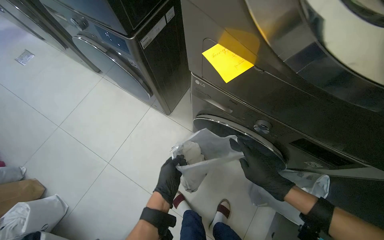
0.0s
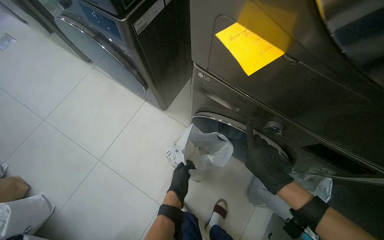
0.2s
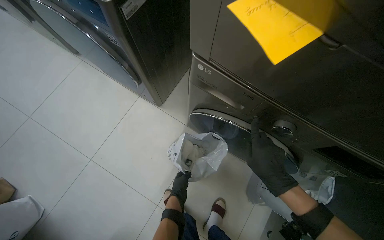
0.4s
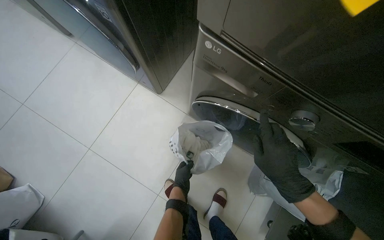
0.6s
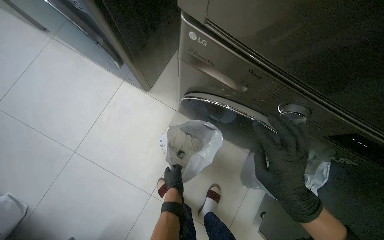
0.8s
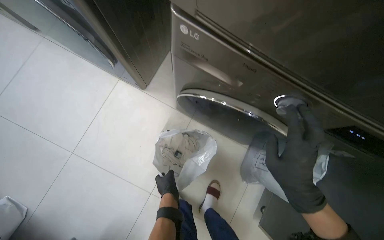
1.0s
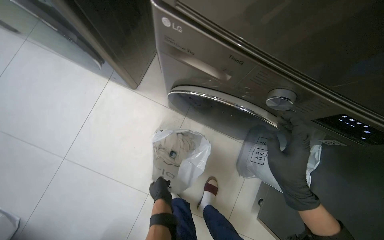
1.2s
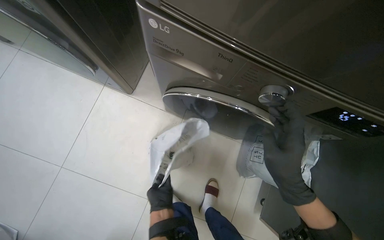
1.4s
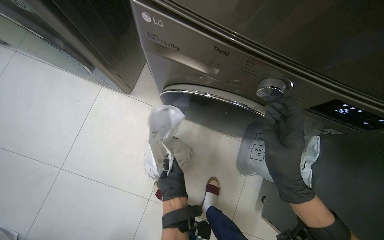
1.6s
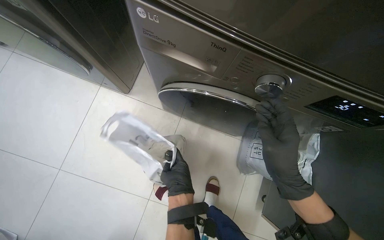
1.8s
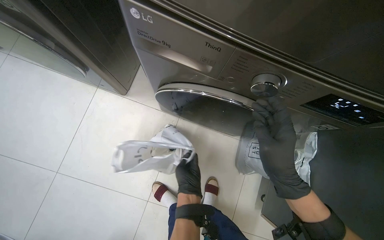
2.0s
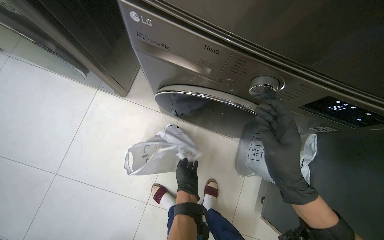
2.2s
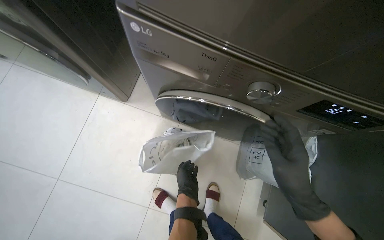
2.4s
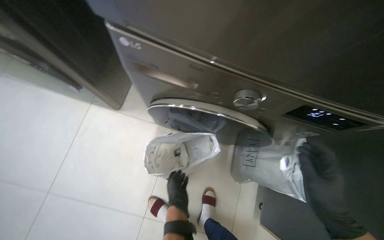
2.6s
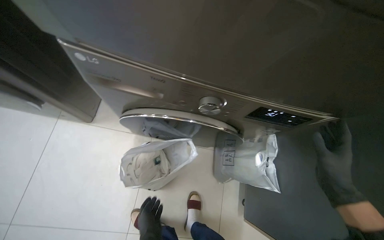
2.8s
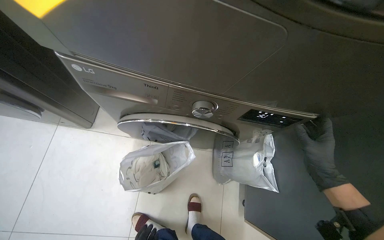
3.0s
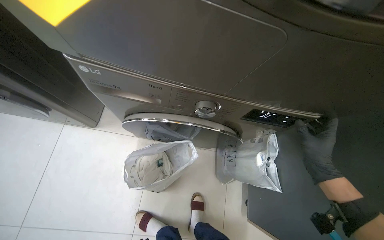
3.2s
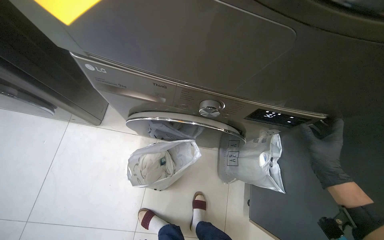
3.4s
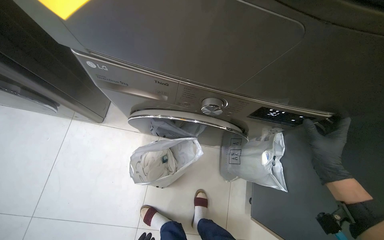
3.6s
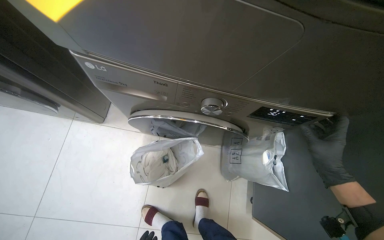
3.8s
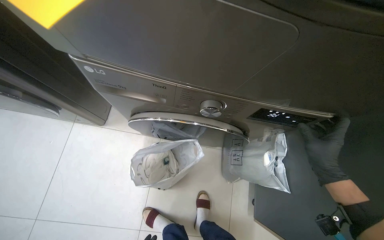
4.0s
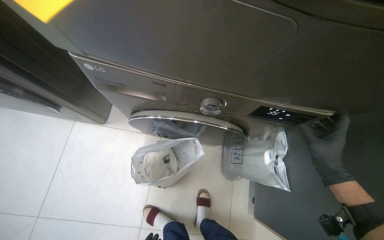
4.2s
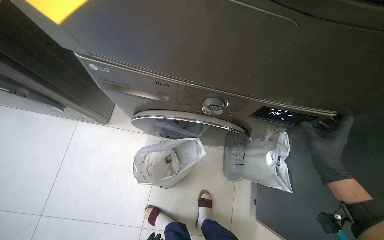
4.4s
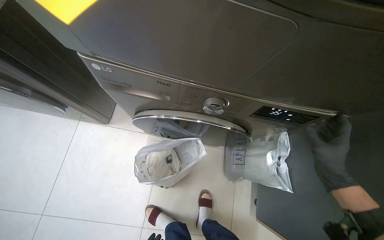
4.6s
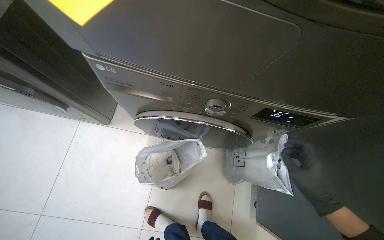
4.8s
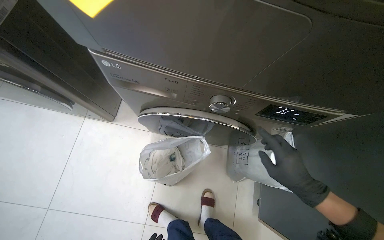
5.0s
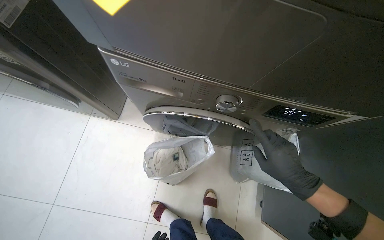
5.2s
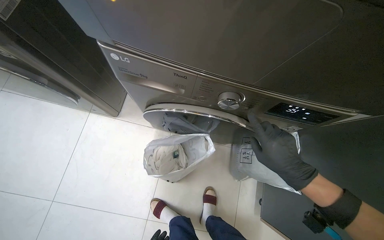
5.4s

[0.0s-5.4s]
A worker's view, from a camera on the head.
Job: managing laundry.
The whole recording: Loading and setting laundry machines. The worker loads clothes into the washing machines and sets the wash cycle.
0.0s to 1.4s: The left hand goes farther from the camera and returns, some 30 cm each way.
1.4s to 2.8s: The right hand travels to the right by about 25 cm.
4.0s to 5.4s: The right hand heads to the left, covering some 15 cm.

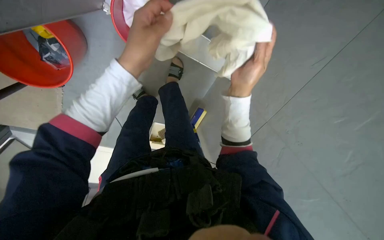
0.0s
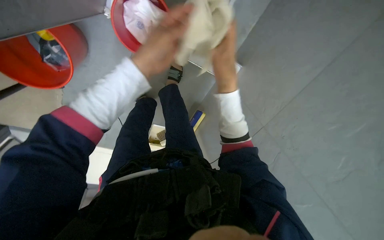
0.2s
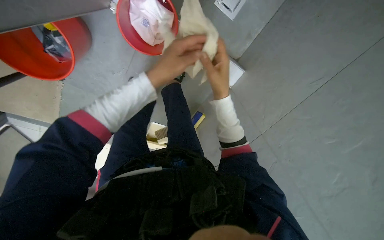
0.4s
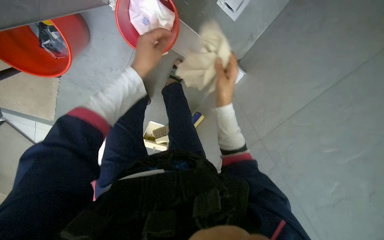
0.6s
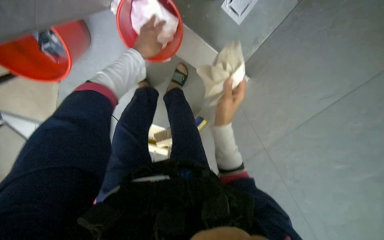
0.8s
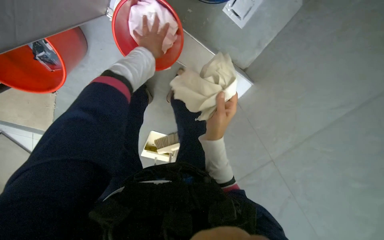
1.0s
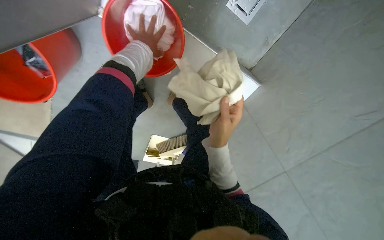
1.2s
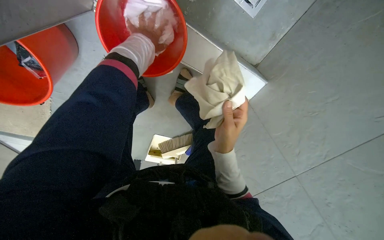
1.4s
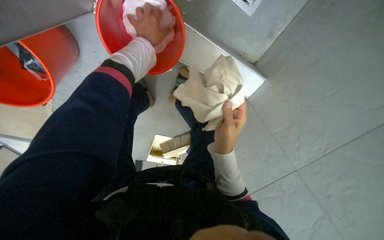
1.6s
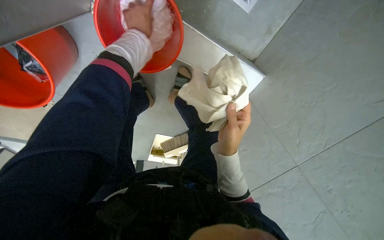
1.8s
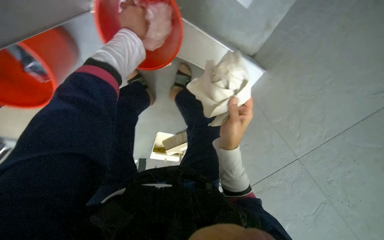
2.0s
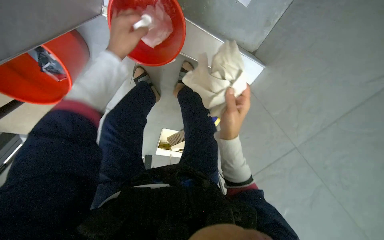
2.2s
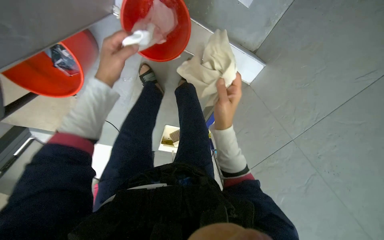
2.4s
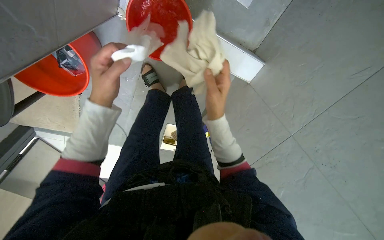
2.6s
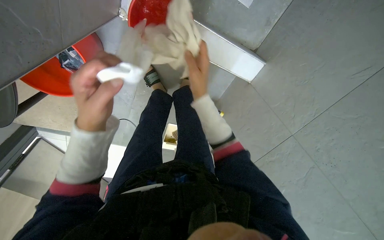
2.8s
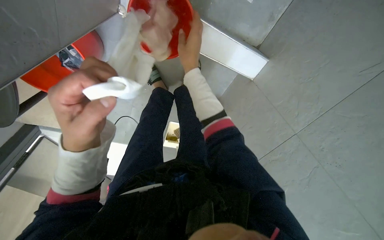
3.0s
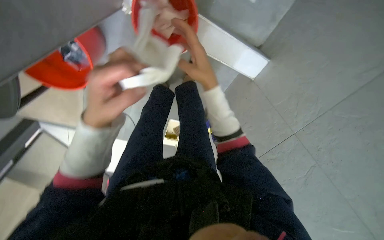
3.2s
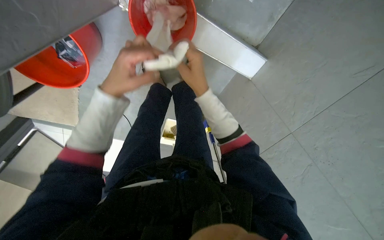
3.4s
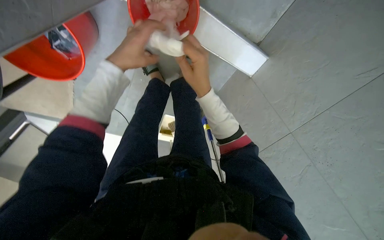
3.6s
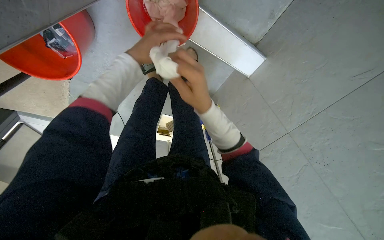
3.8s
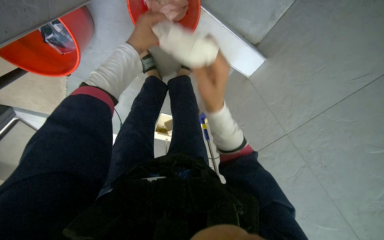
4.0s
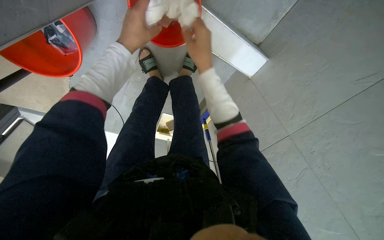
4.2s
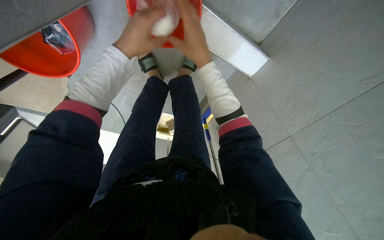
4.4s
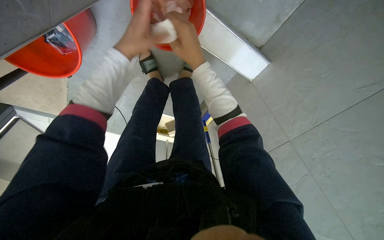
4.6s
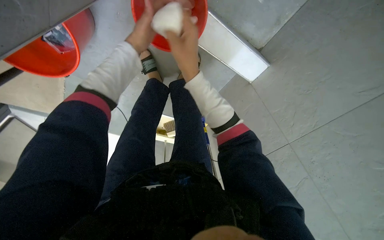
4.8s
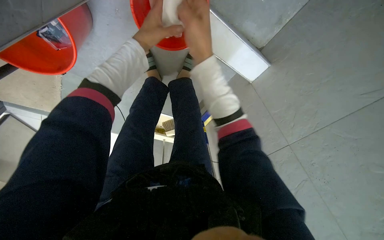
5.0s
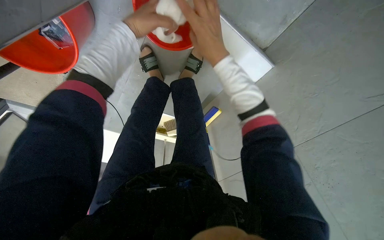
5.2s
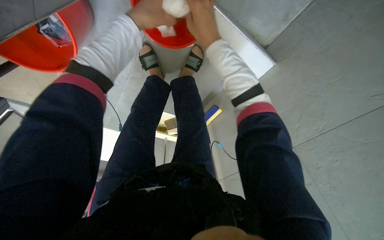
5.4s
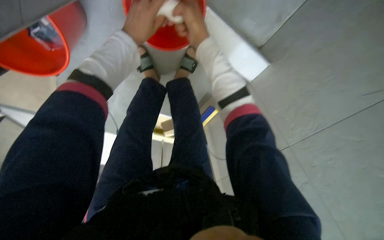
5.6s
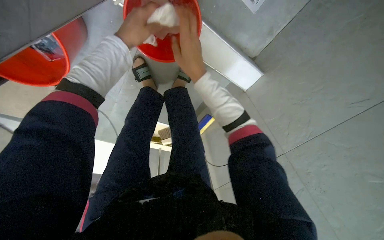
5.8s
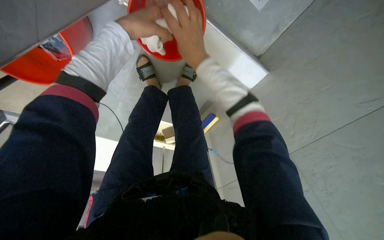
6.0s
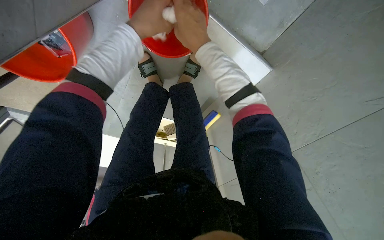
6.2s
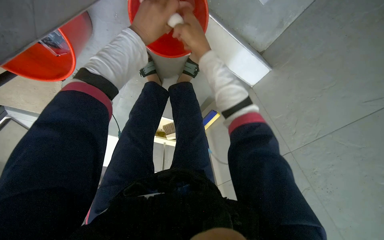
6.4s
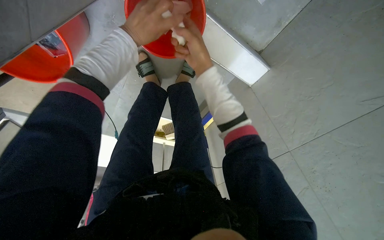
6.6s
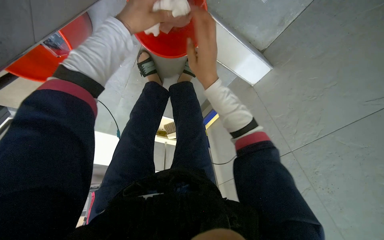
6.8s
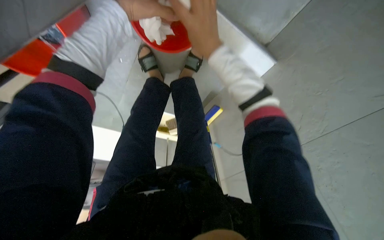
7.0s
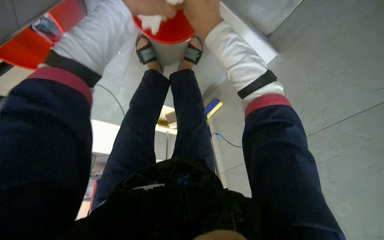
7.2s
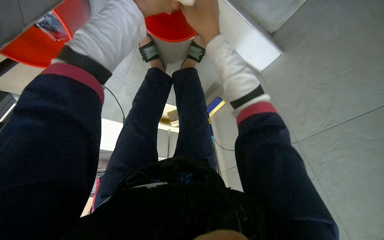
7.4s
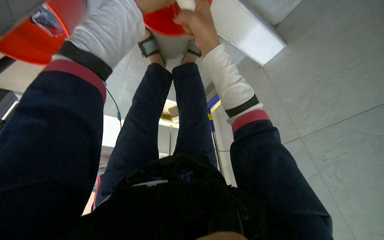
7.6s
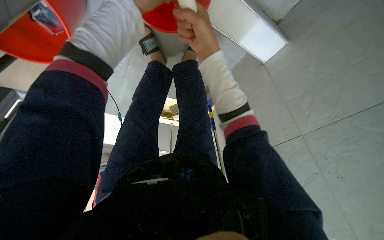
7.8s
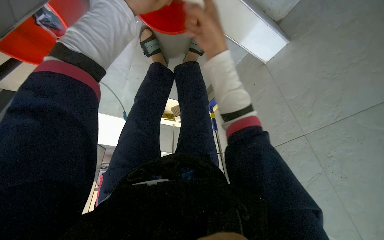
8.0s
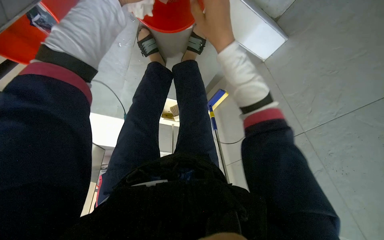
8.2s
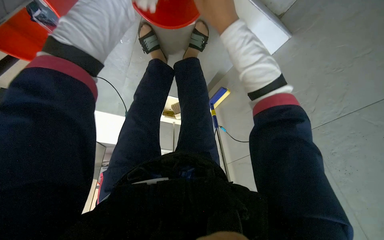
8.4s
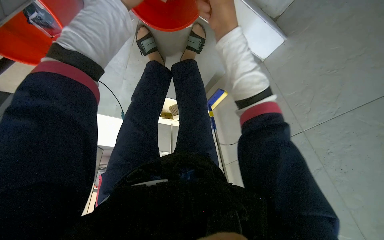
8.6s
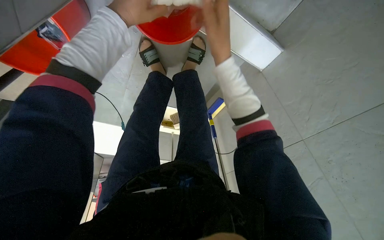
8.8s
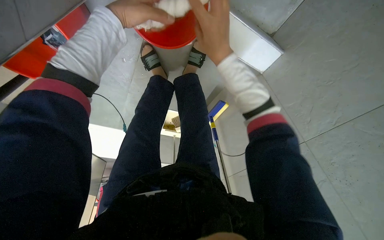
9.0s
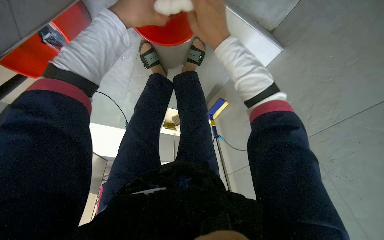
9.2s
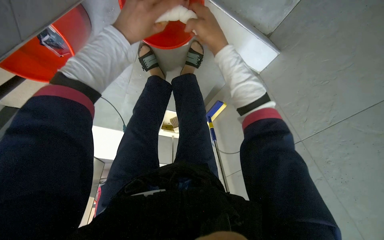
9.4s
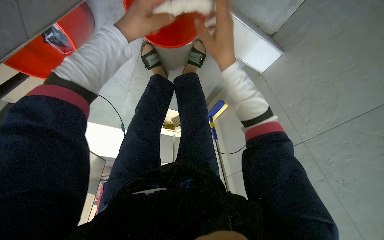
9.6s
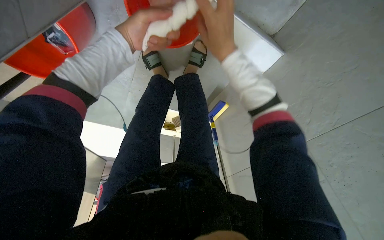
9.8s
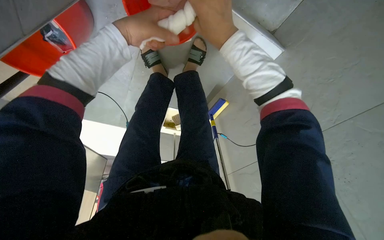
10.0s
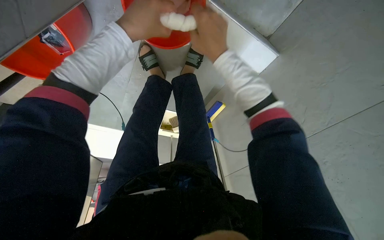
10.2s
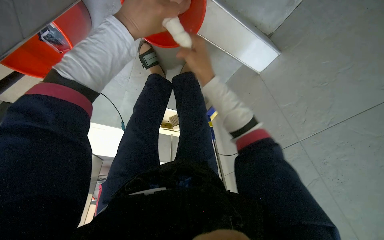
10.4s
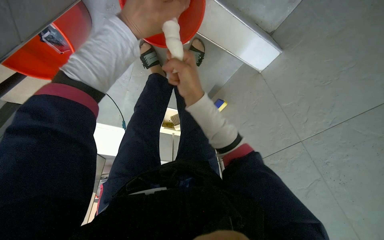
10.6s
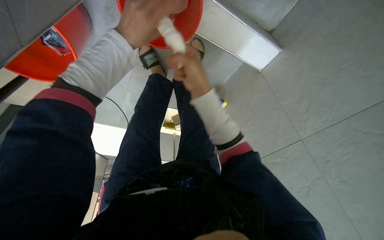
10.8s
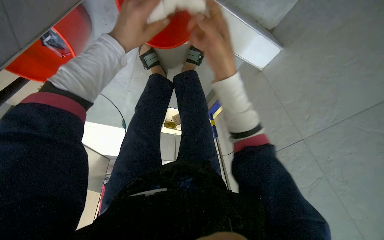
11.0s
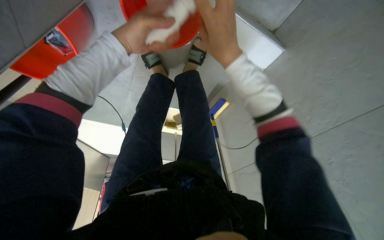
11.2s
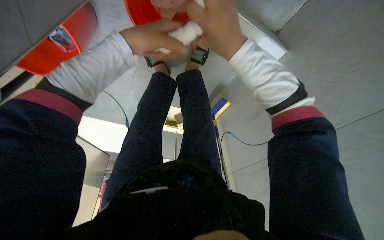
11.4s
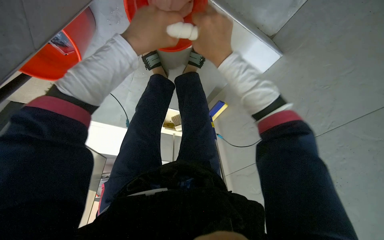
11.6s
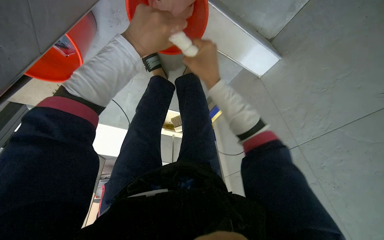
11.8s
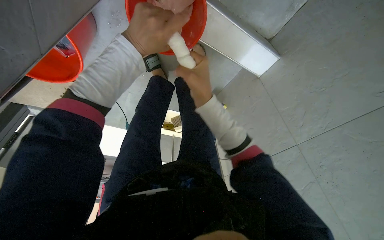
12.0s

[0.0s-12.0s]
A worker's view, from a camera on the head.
Job: preparing cleaning supplies.
The whole recording: Wringing cleaning cloth. The worker wrings a cleaning cloth into a red bucket.
0.0s to 1.6s: The left hand is displaced farther from the camera and up the picture by about 40 cm.
1.6s to 3.0s: The left hand shifts roughly 50 cm down the picture and nearer to the camera, while the right hand travels up the picture and to the left by roughly 20 cm.
3.0s to 4.4s: The left hand moves up the picture and farther from the camera, approximately 25 cm, while the right hand goes down the picture and returns, some 15 cm each way.
4.4s to 6.0s: The left hand shifts approximately 10 cm up the picture.
9.0s to 10.4s: The hands stay close to where they were, moving slightly.

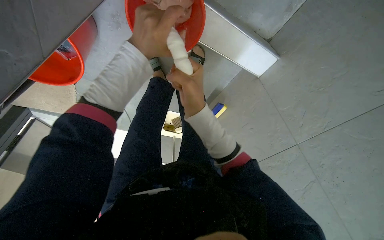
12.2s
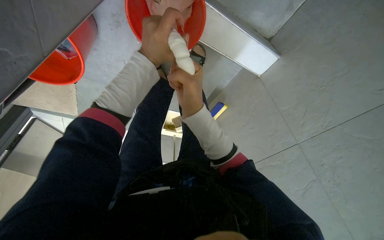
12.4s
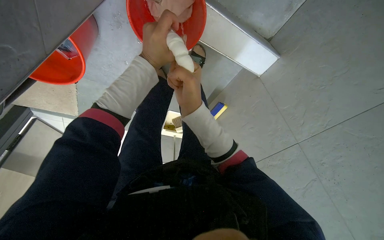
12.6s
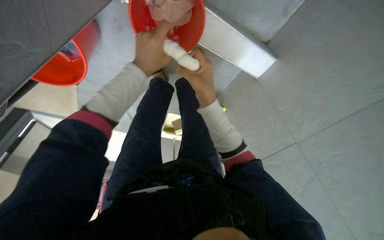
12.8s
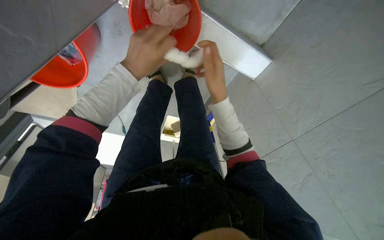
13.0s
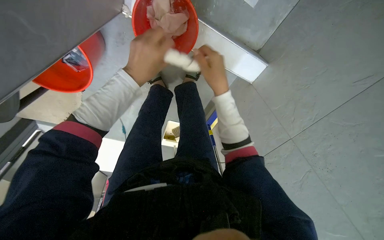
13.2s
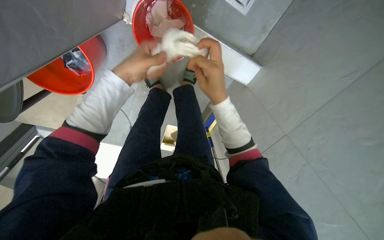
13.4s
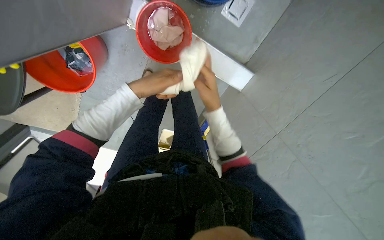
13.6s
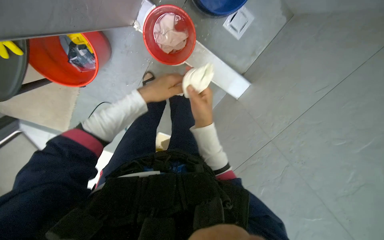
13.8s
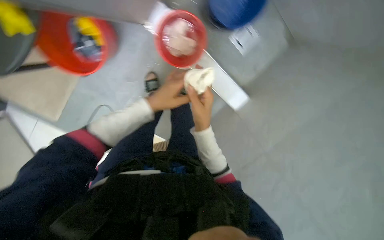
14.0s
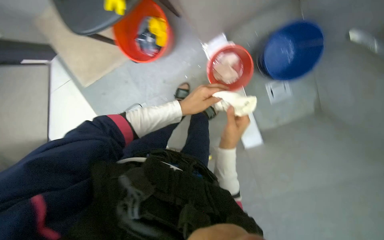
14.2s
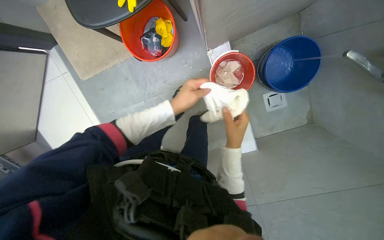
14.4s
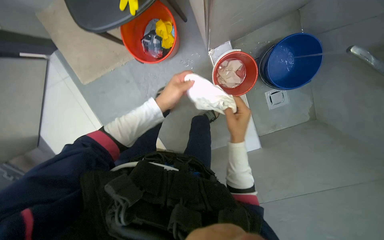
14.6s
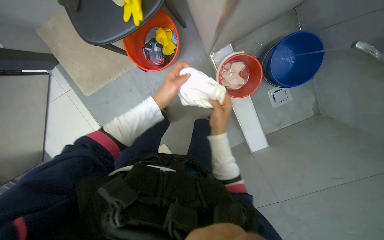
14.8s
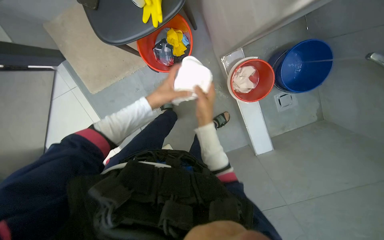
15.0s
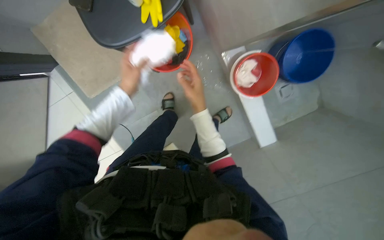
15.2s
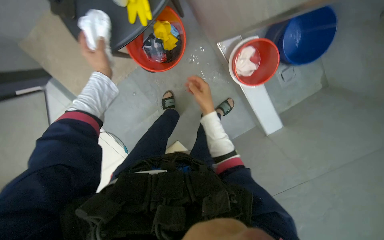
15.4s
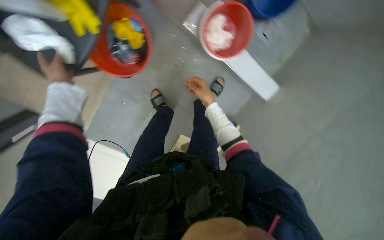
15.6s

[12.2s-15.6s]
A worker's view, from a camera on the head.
Job: preparing cleaning supplies.
The whole recording: Wringing cleaning cloth. The worker wrings a cleaning cloth into a red bucket.
12.2s to 13.8s: The view tips upward by roughly 20 degrees. The left hand travels down the picture by some 20 cm.
13.8s to 15.6s: The wearer moves some 40 cm.
